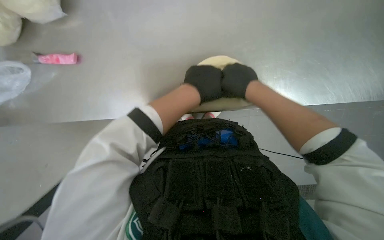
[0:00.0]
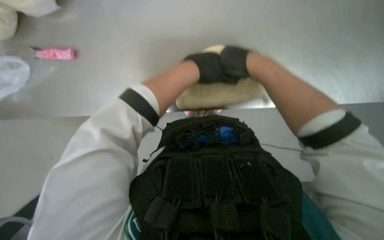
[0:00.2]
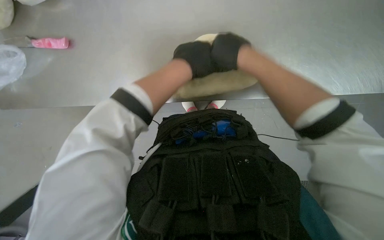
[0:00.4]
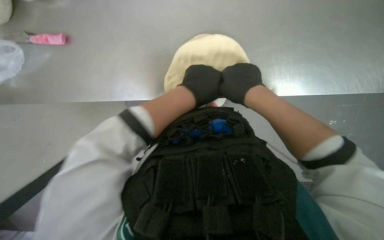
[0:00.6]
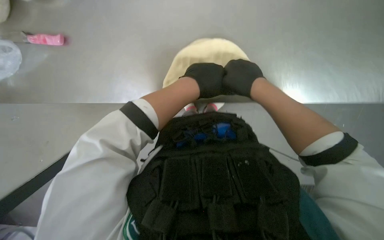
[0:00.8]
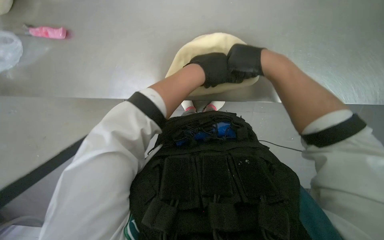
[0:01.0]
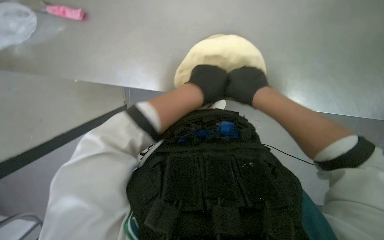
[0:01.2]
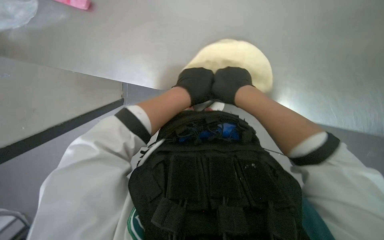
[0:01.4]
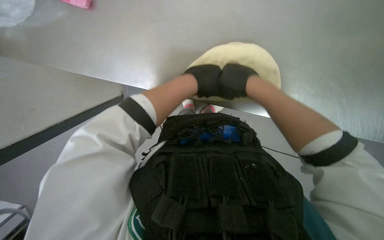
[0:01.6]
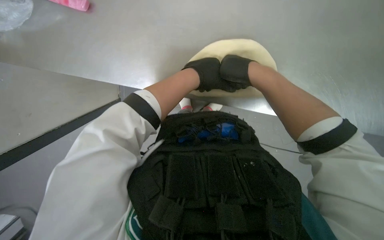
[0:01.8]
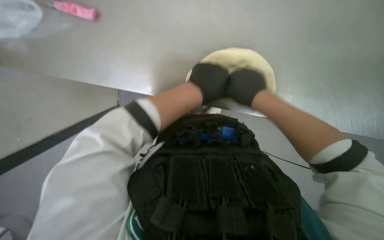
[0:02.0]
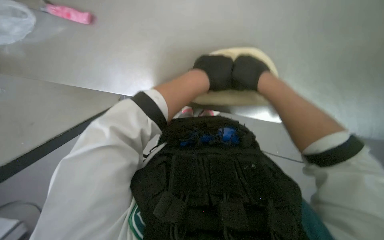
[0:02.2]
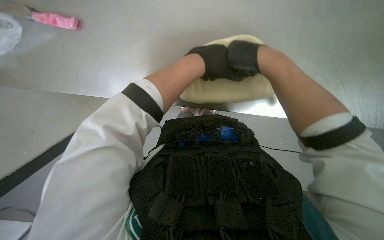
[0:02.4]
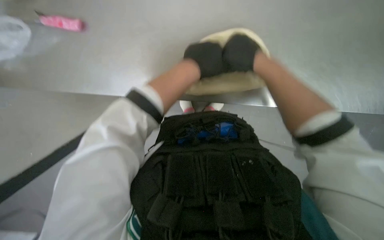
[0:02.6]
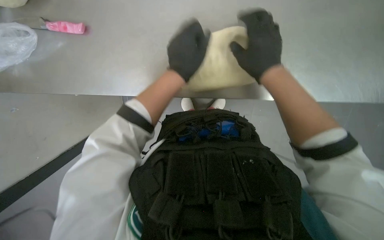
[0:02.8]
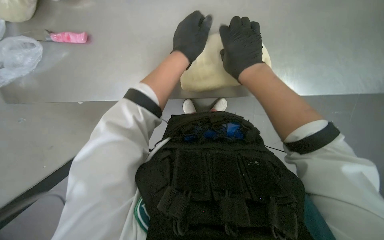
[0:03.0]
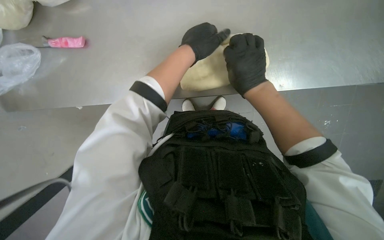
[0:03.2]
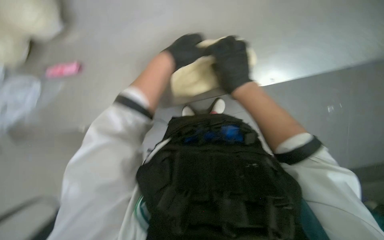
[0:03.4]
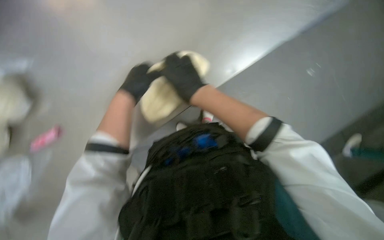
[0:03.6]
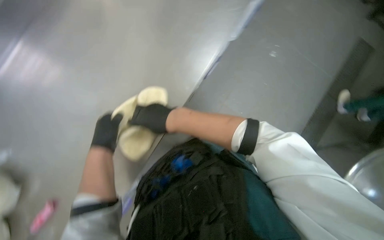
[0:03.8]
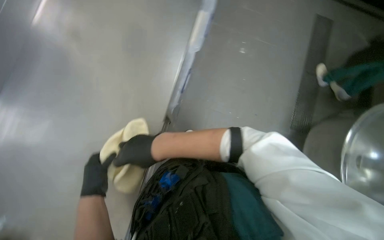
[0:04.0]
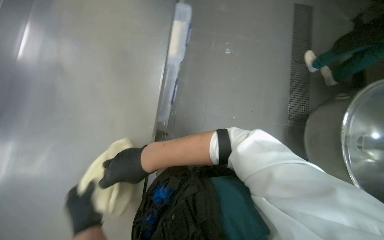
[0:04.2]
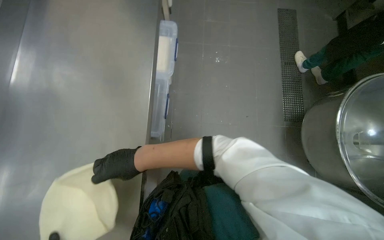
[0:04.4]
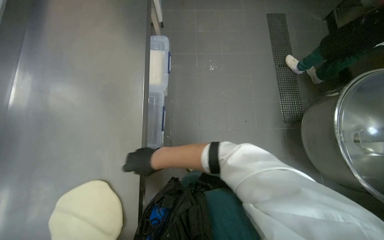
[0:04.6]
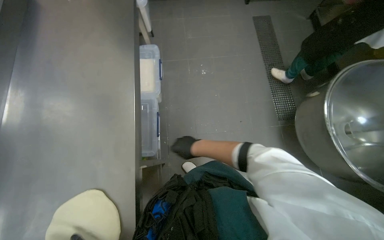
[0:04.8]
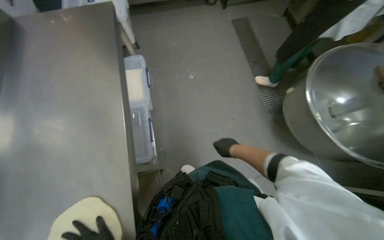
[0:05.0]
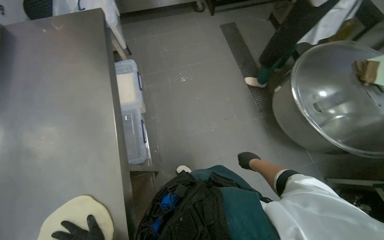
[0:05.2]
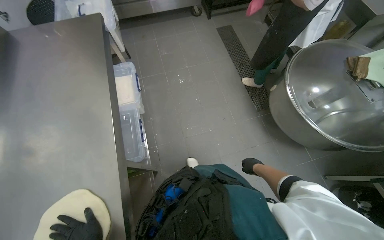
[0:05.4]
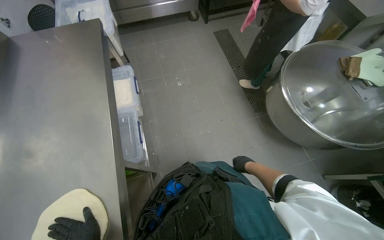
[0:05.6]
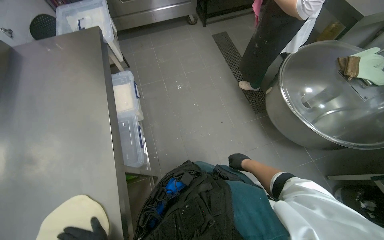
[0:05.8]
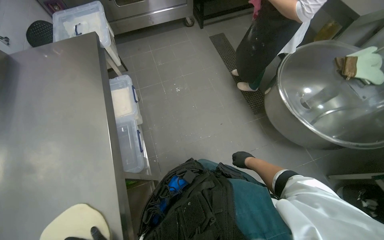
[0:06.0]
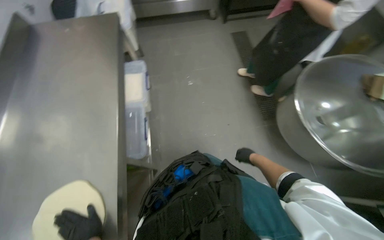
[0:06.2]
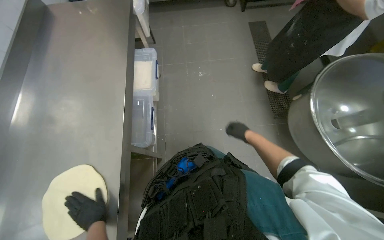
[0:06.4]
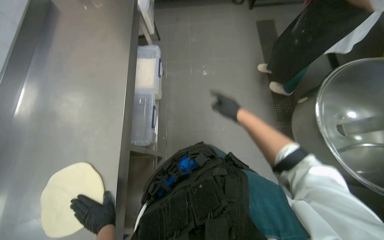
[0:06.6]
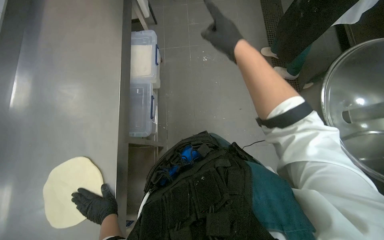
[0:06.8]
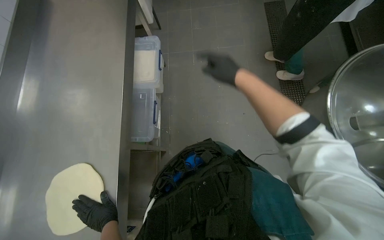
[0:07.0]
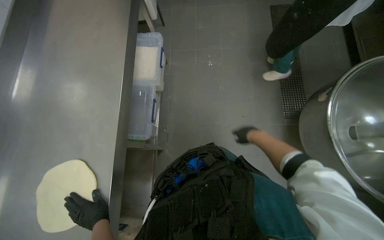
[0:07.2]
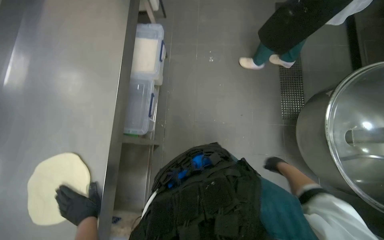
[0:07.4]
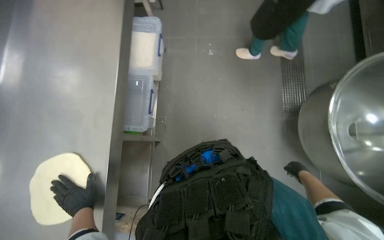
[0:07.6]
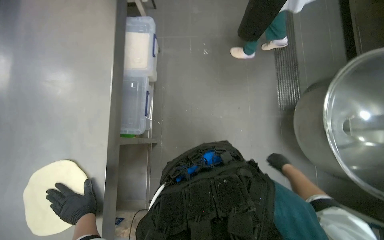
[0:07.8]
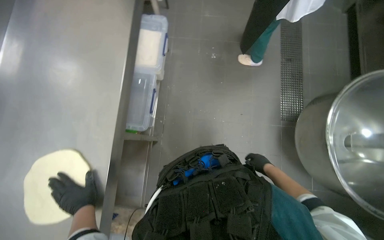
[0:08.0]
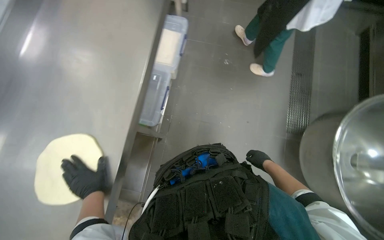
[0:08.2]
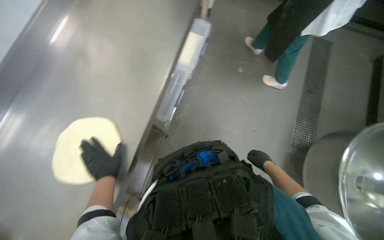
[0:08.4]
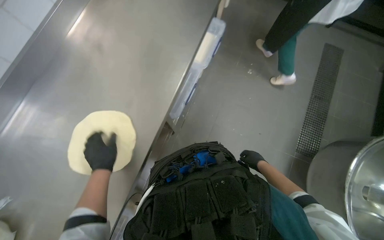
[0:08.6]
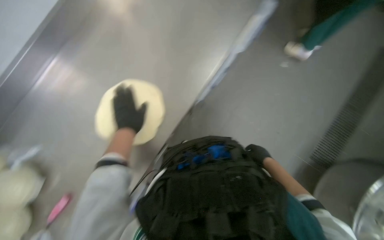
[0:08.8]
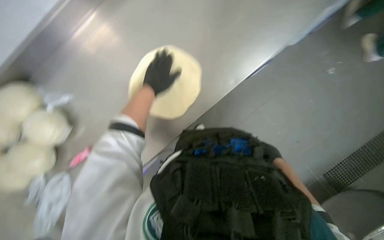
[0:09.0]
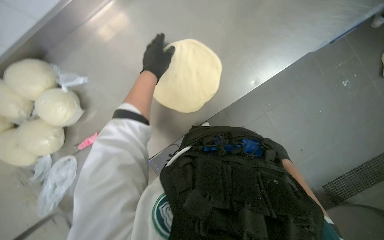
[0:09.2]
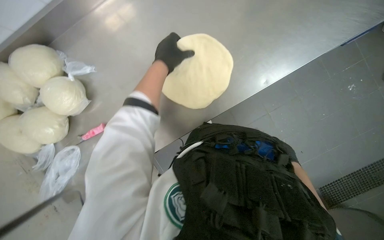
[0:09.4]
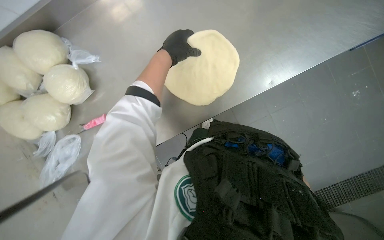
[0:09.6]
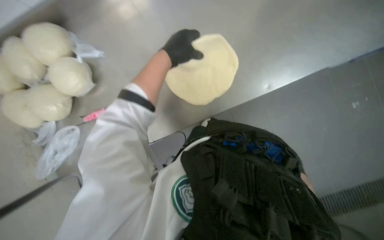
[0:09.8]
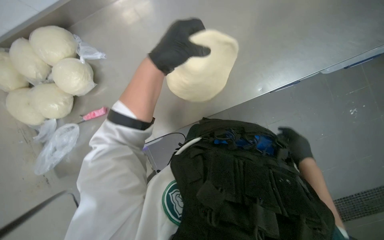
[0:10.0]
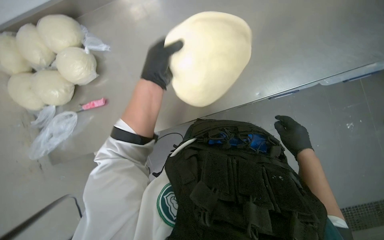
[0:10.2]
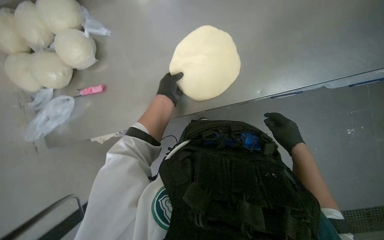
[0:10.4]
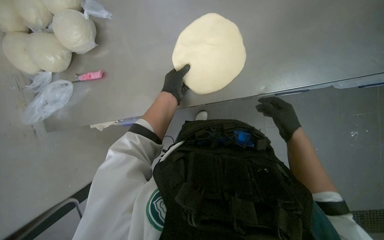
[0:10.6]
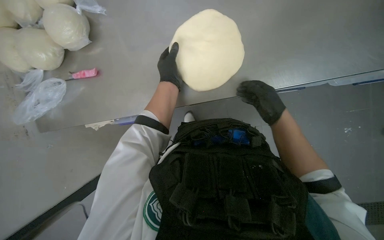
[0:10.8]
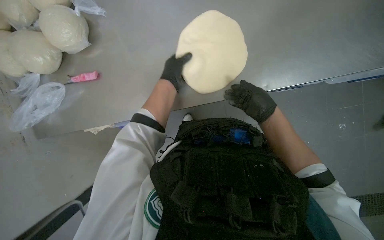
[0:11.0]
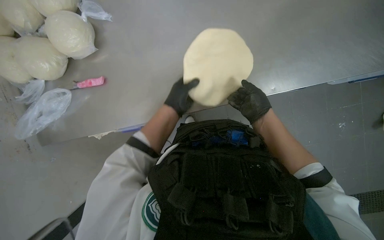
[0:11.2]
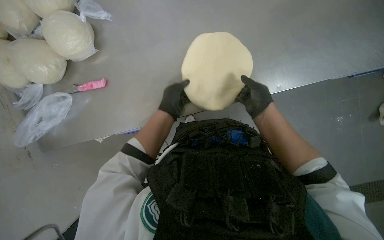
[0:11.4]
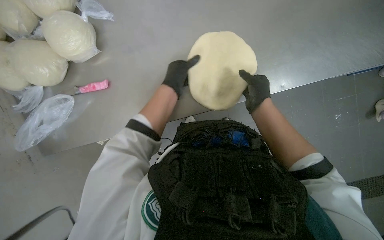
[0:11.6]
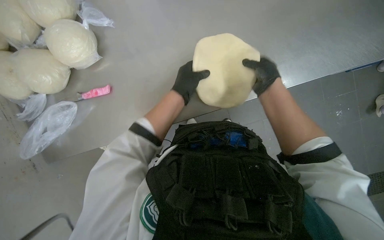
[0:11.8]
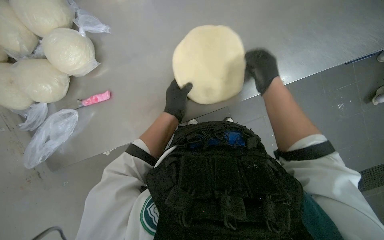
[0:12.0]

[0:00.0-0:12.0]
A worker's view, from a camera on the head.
Job: preparing food.
The whole recording: Shaping dough on counter. The worker shapes a ball of dough on a metal counter.
0:00.0 to 0:01.6: The right hand moves nearer and farther over roughly 10 cm, changing direction 3 times.
0:01.6 to 0:03.0: The right hand travels nearer to the camera and back again, about 10 cm each way.
0:03.0 to 0:04.4: The camera pitches upward, by roughly 20 degrees. The scene rotates counterclockwise by about 70 degrees.
0:04.4 to 0:06.0: The right hand heads to the right and farther from the camera, covering about 50 cm.
0:06.0 to 0:07.6: The camera pitches downward, by approximately 15 degrees. The right hand is displaced to the right by approximately 20 cm, and reaches roughly 30 cm up the picture, then returns.
0:07.6 to 0:09.0: The scene rotates clockwise by about 40 degrees.
0:09.0 to 0:10.4: The left hand moves about 15 cm nearer to the camera and comes back.
0:10.4 to 0:12.0: The right hand heads up the picture and to the left, covering about 20 cm.

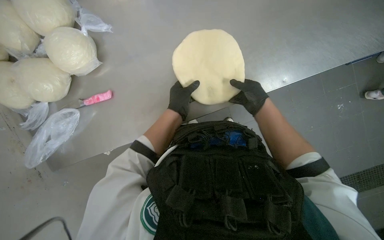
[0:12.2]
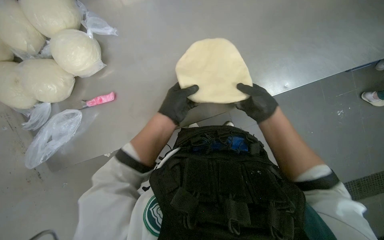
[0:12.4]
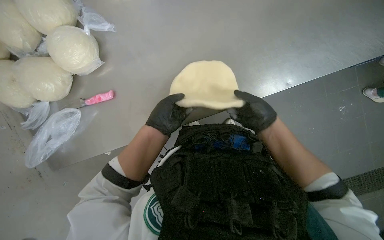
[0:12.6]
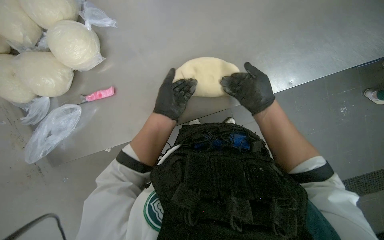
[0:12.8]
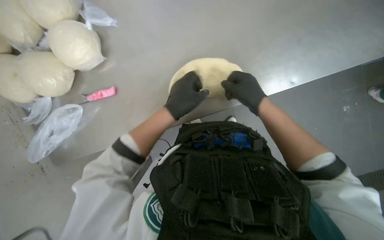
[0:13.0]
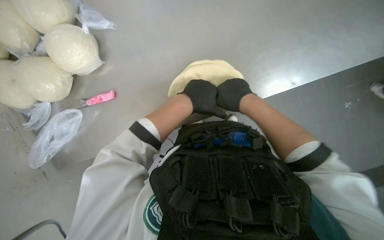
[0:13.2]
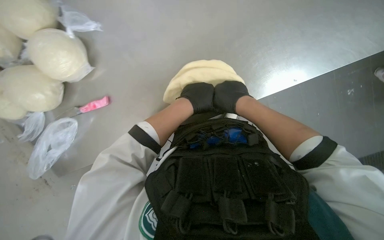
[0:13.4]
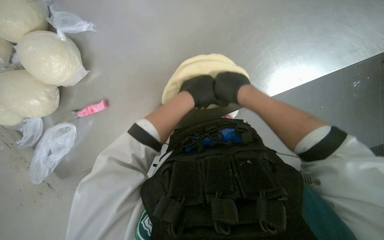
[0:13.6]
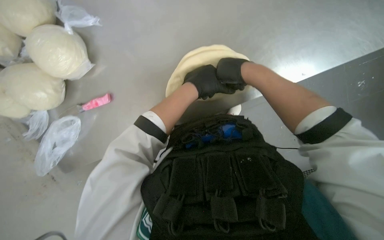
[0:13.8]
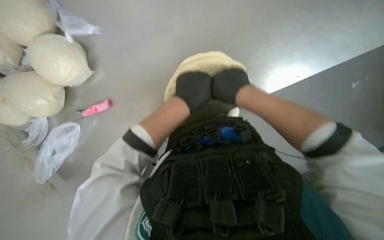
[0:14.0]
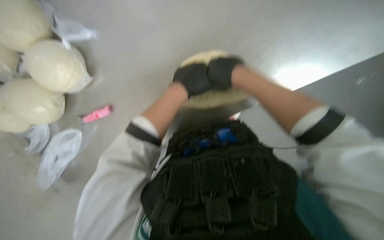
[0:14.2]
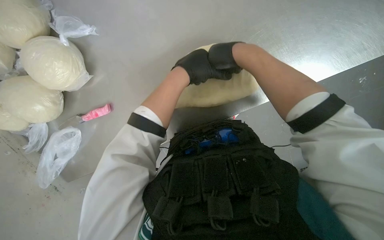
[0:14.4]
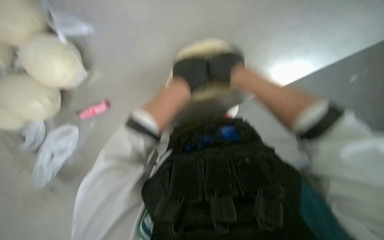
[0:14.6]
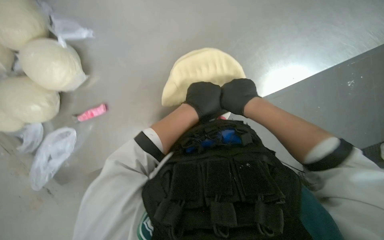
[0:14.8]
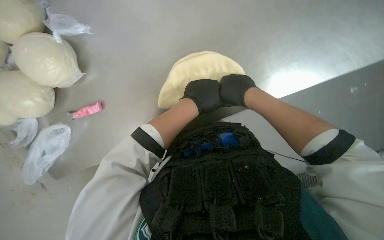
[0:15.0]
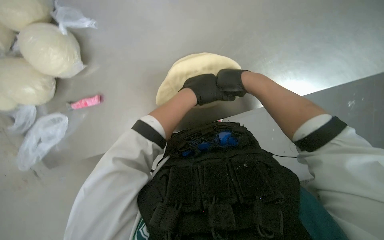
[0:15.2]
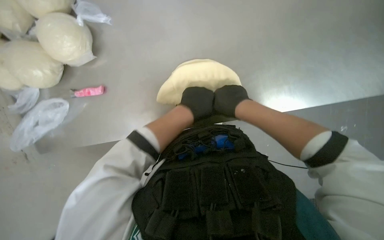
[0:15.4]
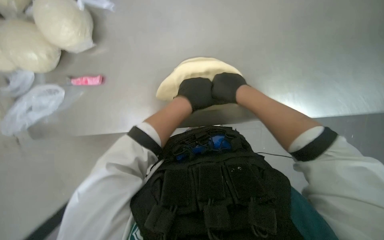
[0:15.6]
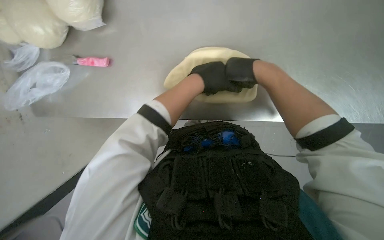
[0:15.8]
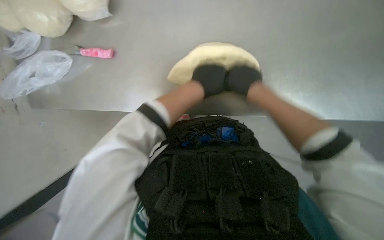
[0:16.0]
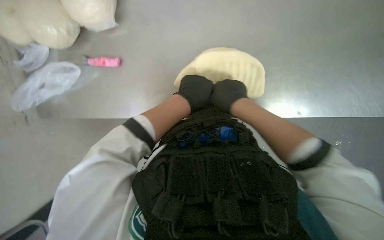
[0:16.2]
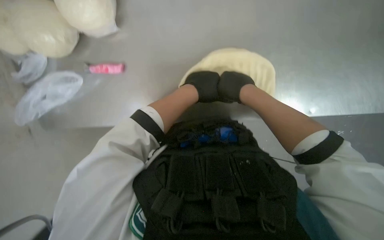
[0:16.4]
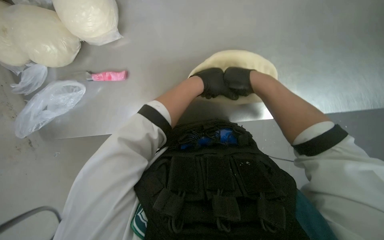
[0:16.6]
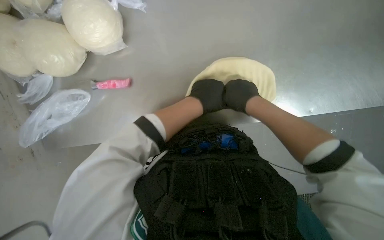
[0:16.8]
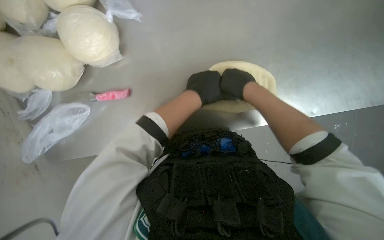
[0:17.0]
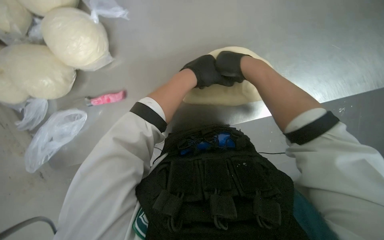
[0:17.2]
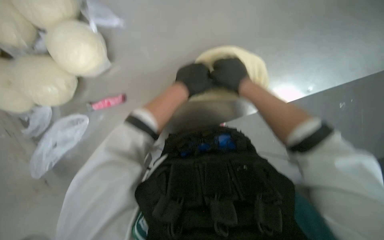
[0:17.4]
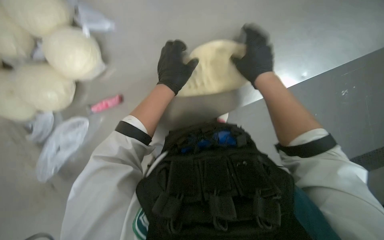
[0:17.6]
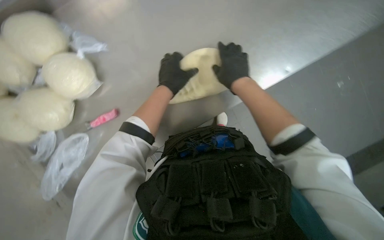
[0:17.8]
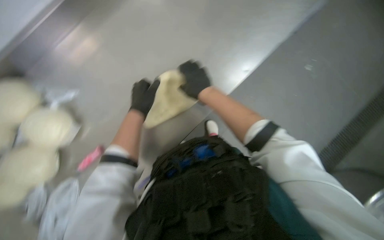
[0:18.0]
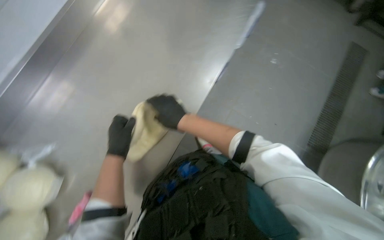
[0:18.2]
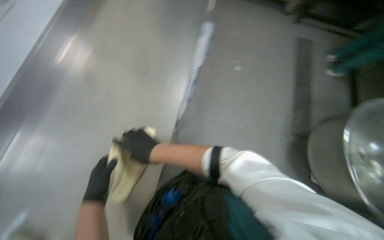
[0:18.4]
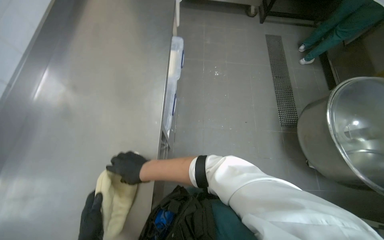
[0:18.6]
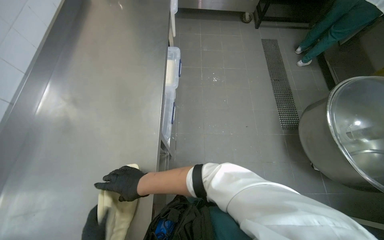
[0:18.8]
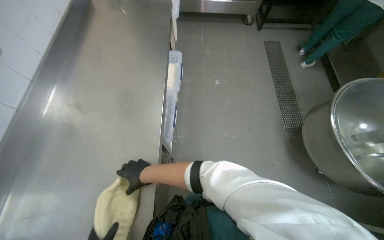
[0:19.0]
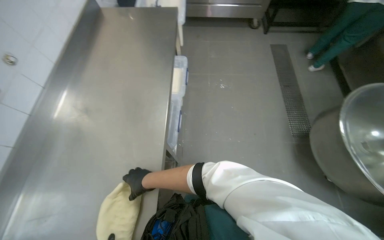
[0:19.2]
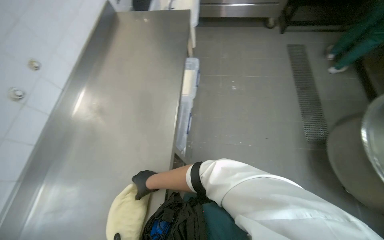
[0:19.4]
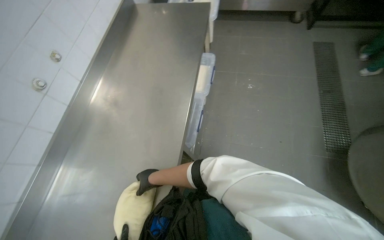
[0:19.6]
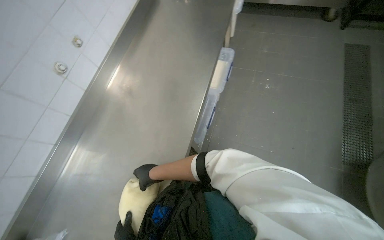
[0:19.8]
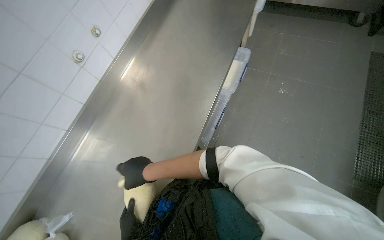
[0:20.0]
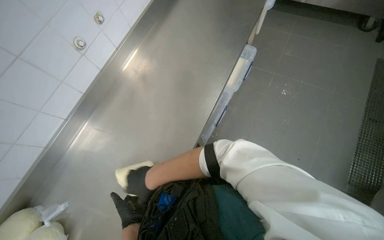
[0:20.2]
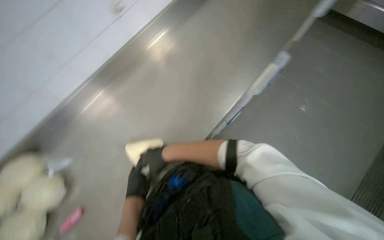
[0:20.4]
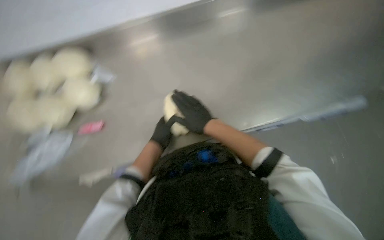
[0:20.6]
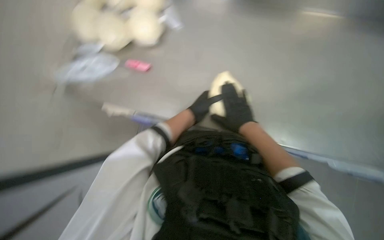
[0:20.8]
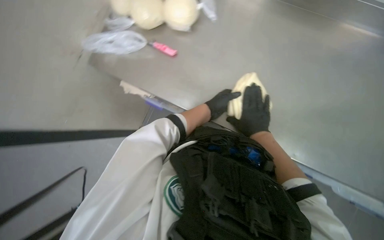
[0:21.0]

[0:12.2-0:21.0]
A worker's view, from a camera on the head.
Job: preparing food.
The whole recording: Shaping dough on counter. The worker shapes a ball of dough on a metal counter.
0:12.2 to 0:13.6: The right hand is displaced nearer to the camera by roughly 10 cm.
0:13.6 to 0:15.2: The right hand goes nearer to the camera and returns, approximately 15 cm each way.
0:15.2 to 0:16.6: The right hand swings nearer and farther, about 10 cm each way, with 2 reversals.
0:16.6 to 0:18.0: The scene rotates counterclockwise by approximately 35 degrees.
0:18.0 to 0:19.6: The wearer looks about 15 degrees further upward. Everything in view rotates roughly 35 degrees counterclockwise.
0:19.6 to 0:21.0: The head rotates approximately 105 degrees to the left. The view tips downward by about 25 degrees.
